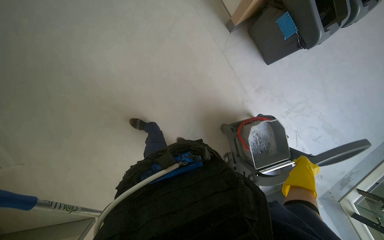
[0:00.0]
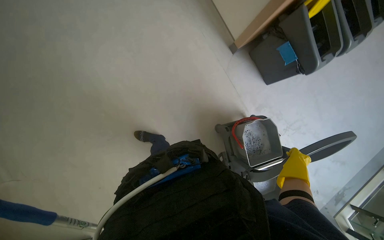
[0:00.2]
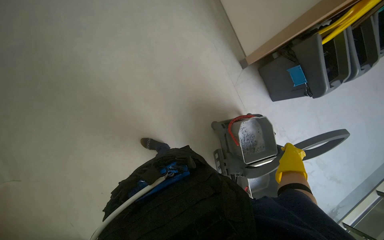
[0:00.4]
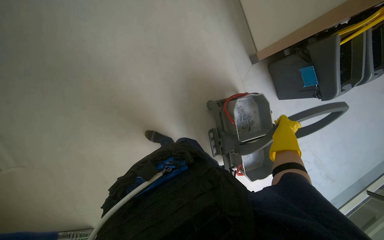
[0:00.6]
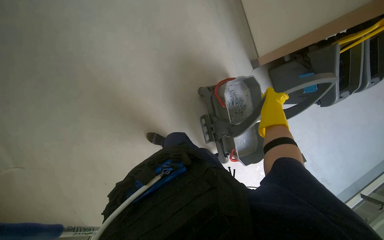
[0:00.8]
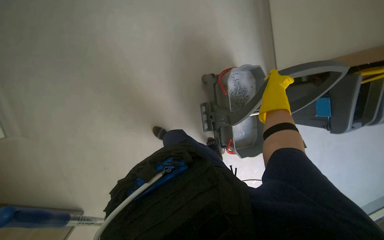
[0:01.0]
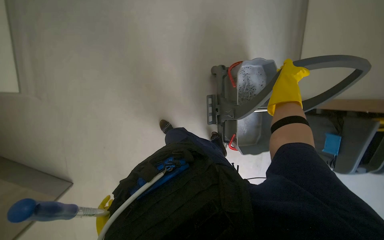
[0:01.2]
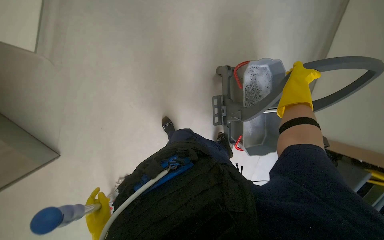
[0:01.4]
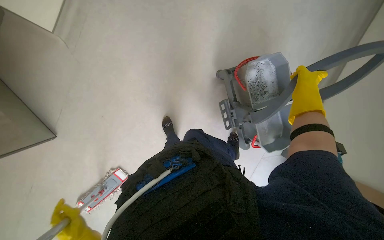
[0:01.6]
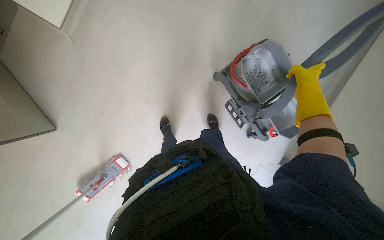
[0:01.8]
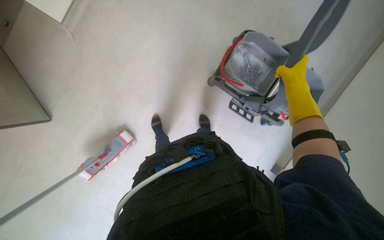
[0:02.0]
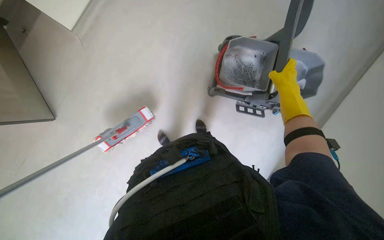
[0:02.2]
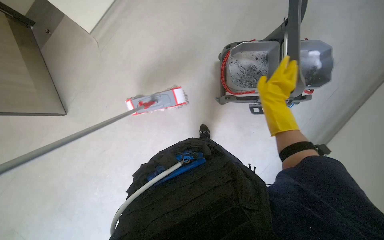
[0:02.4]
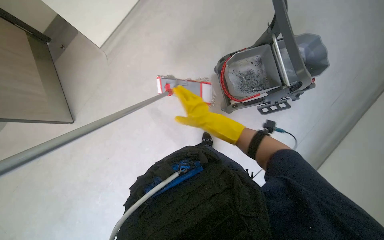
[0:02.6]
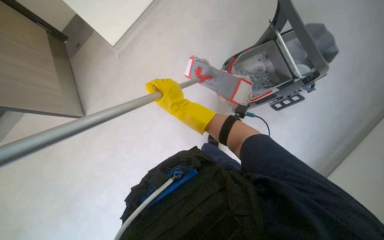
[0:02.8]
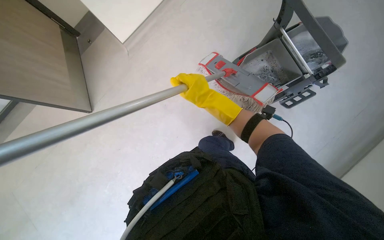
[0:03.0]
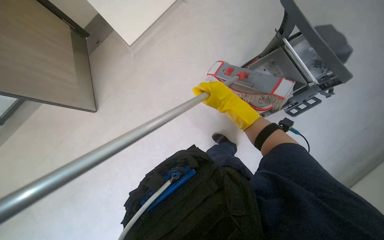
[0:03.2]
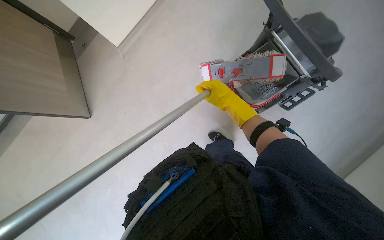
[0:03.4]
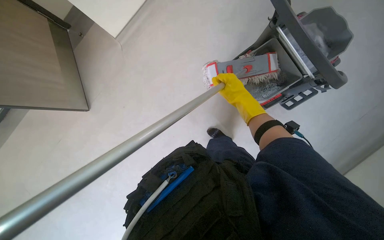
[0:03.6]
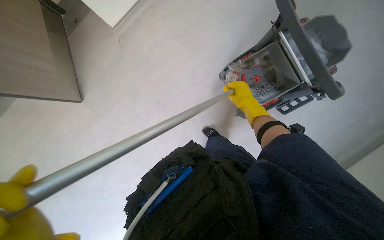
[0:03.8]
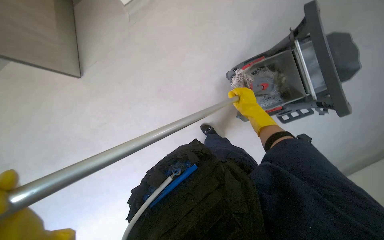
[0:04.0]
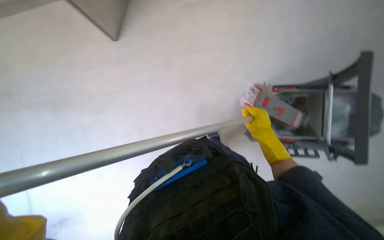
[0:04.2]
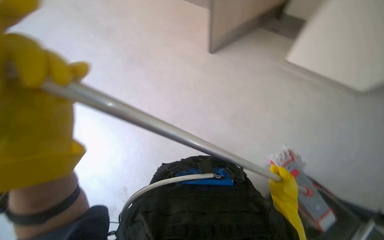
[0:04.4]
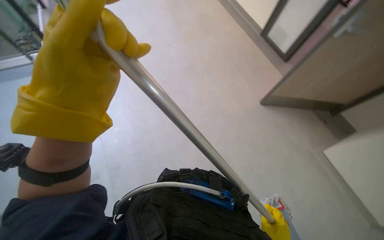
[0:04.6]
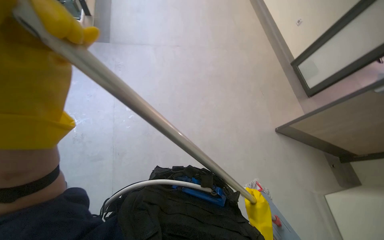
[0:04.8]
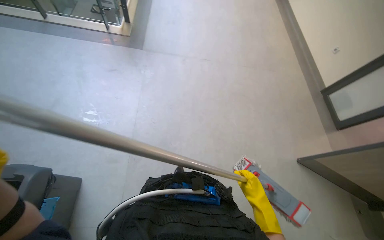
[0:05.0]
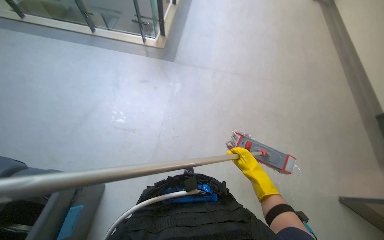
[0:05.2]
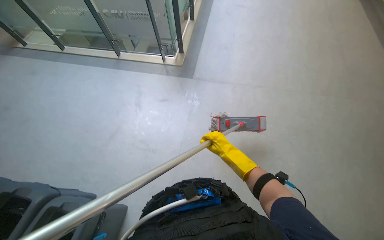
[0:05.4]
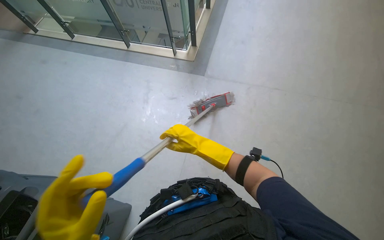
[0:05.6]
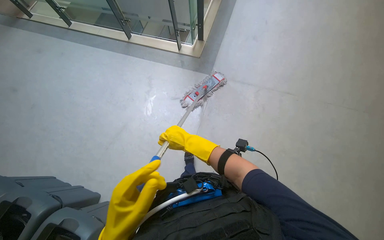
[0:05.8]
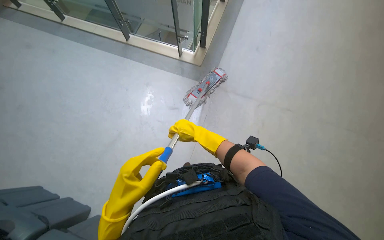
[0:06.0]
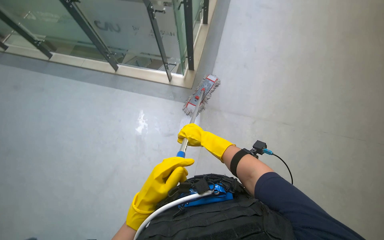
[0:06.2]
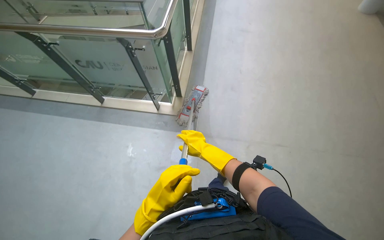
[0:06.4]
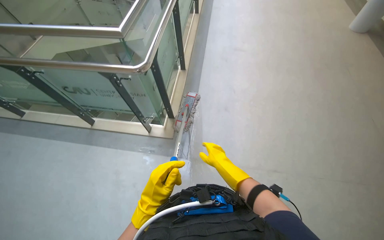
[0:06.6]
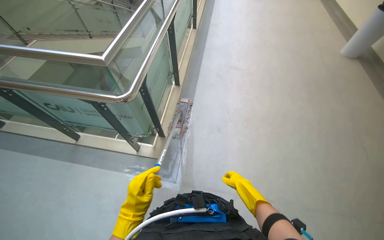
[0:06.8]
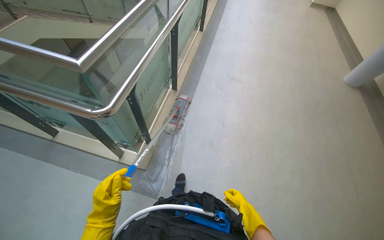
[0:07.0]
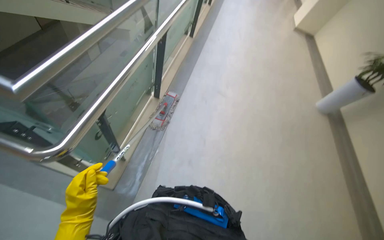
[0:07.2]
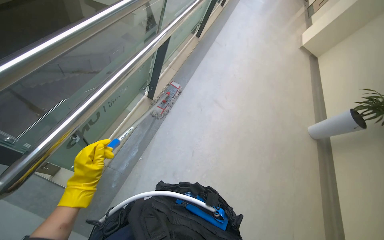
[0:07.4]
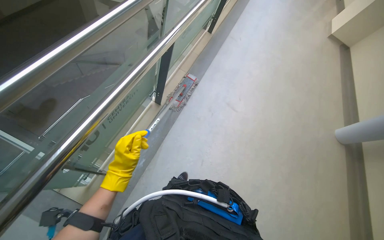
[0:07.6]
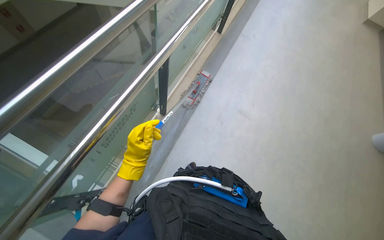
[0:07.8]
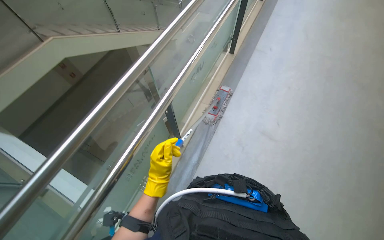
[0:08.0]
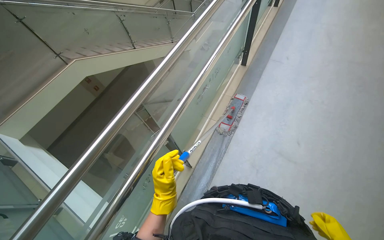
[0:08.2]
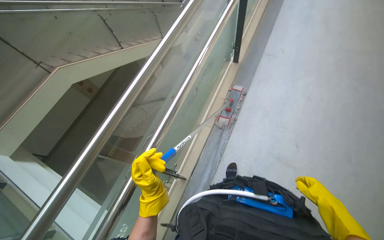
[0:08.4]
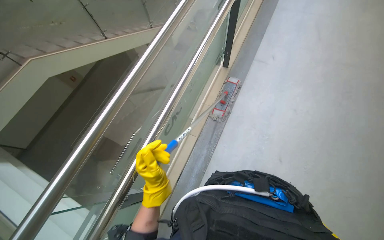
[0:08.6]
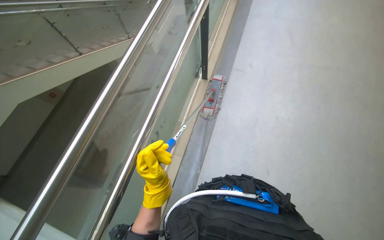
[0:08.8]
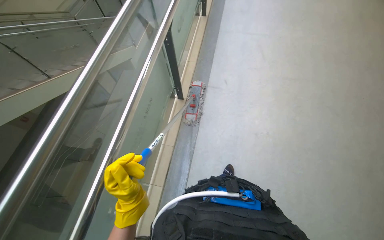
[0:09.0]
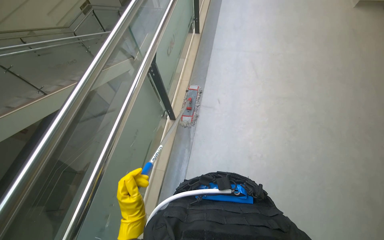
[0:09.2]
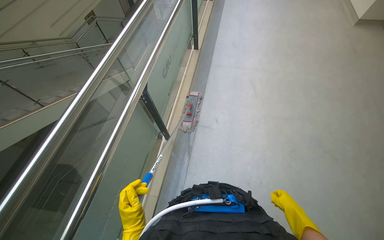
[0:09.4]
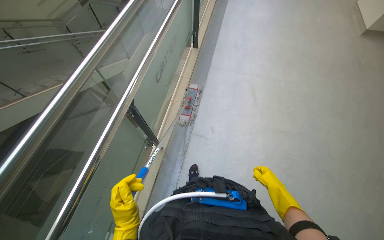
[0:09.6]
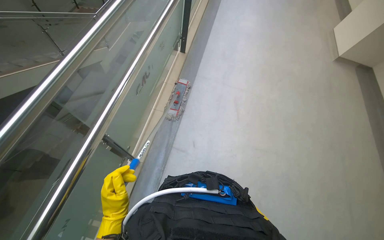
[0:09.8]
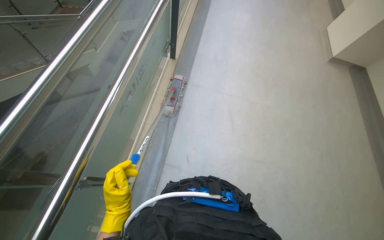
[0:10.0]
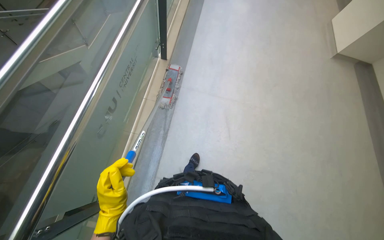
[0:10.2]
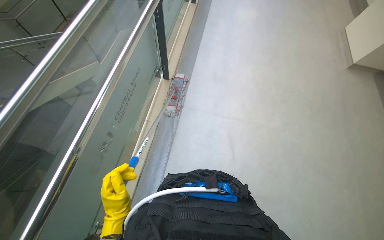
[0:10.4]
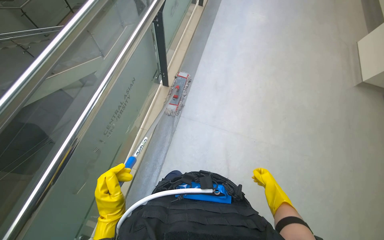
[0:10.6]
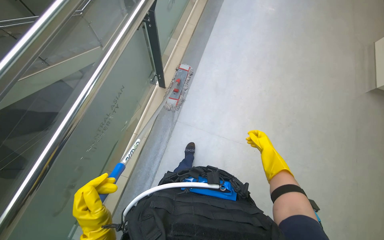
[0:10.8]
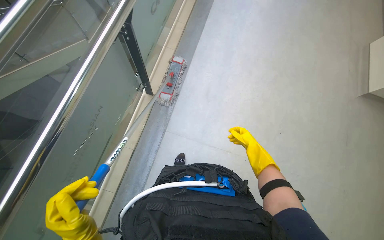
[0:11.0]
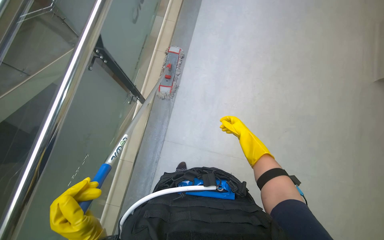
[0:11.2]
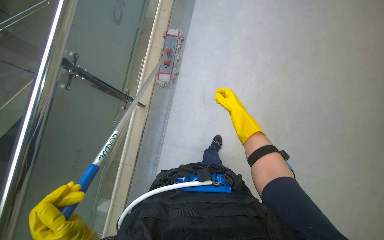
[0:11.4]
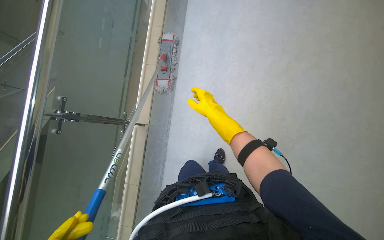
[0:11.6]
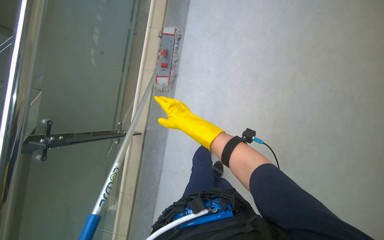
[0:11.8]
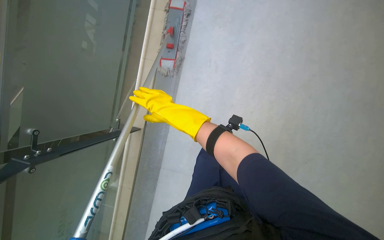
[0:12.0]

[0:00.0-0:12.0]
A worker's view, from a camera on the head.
Job: mopping floor.
The whole recording: Mopping floor. The worker mops the floor with a flat mop, periodically wringing it in the bucket.
0:00.0 to 0:01.6: The camera travels approximately 40 cm.
0:01.6 to 0:03.0: The wearer looks about 15 degrees further upward. The right hand is displaced to the left by about 50 cm.
0:03.0 to 0:04.4: The scene turns approximately 65 degrees clockwise in the picture.
0:04.4 to 0:06.0: The camera is carried some 60 cm. The wearer looks about 50 degrees further to the left.
0:06.0 to 0:07.6: The camera pitches upward, by approximately 15 degrees.
0:07.6 to 0:09.0: The view tips upward by some 15 degrees.
0:10.4 to 0:12.0: The wearer looks about 20 degrees further downward. The right hand moves up the picture and to the left, some 40 cm.

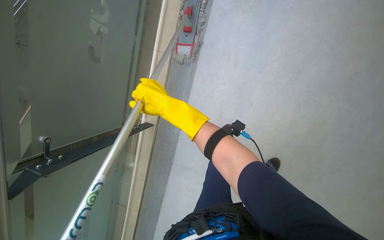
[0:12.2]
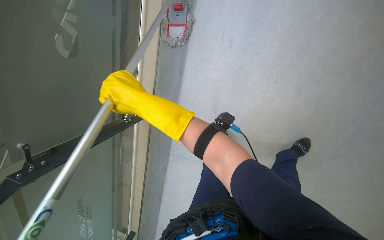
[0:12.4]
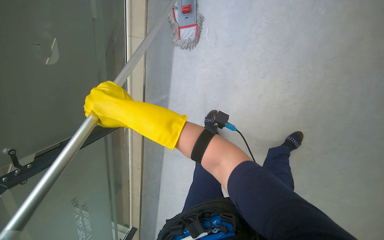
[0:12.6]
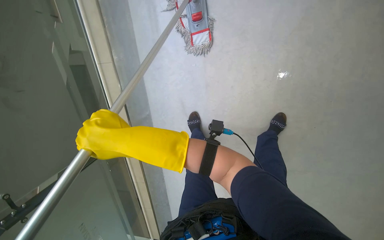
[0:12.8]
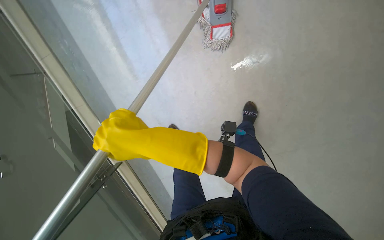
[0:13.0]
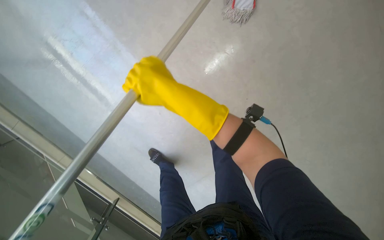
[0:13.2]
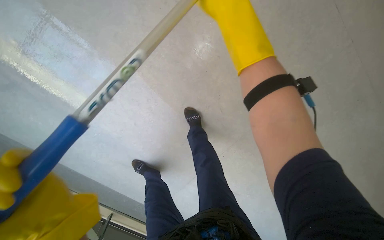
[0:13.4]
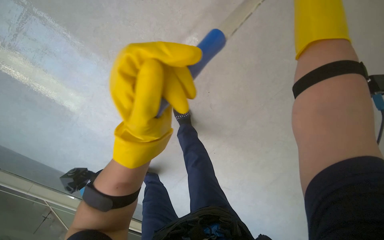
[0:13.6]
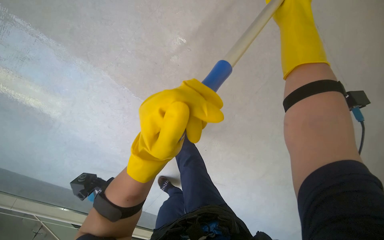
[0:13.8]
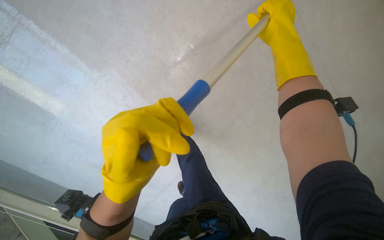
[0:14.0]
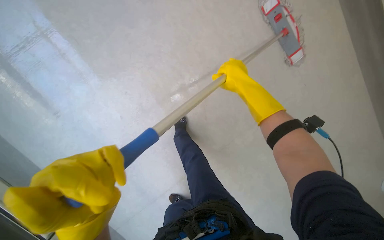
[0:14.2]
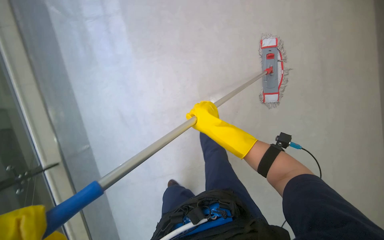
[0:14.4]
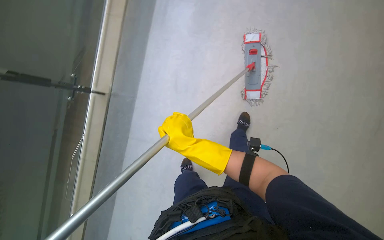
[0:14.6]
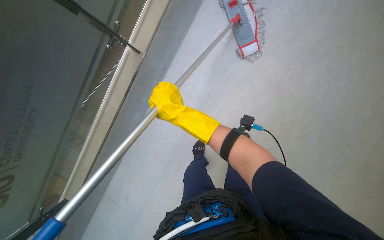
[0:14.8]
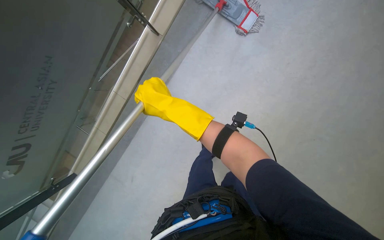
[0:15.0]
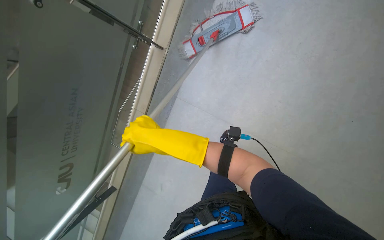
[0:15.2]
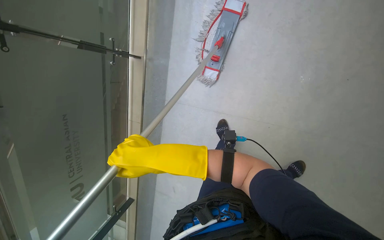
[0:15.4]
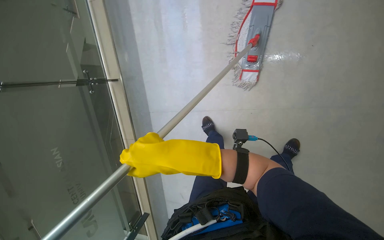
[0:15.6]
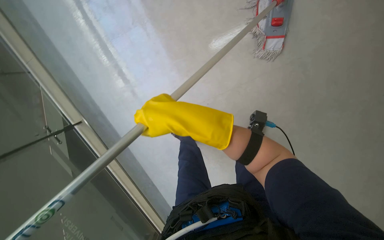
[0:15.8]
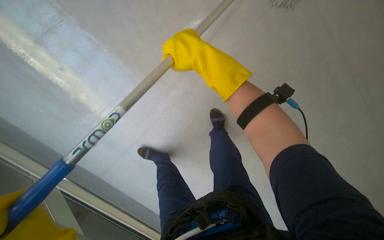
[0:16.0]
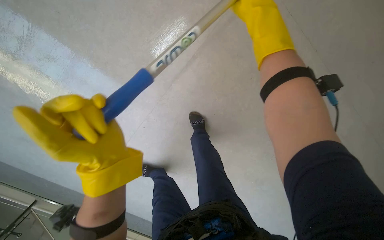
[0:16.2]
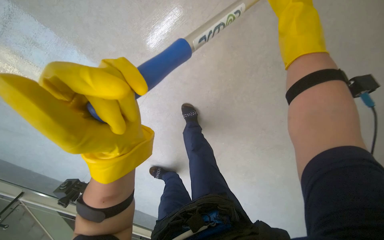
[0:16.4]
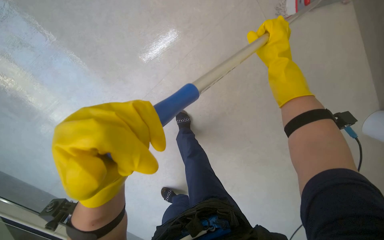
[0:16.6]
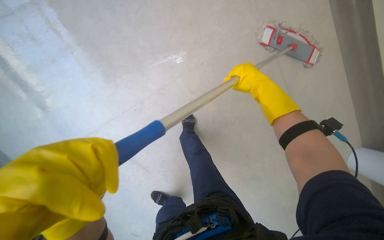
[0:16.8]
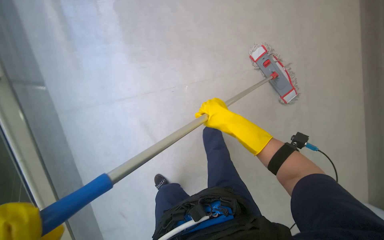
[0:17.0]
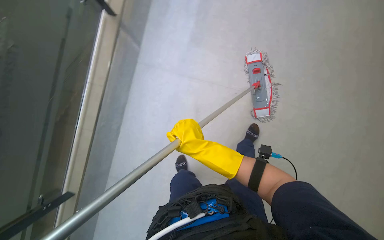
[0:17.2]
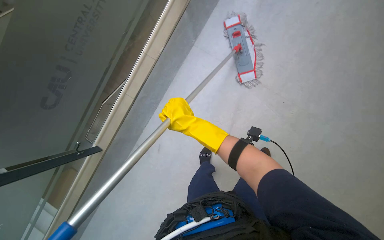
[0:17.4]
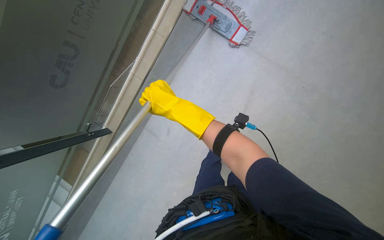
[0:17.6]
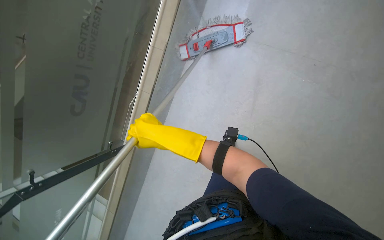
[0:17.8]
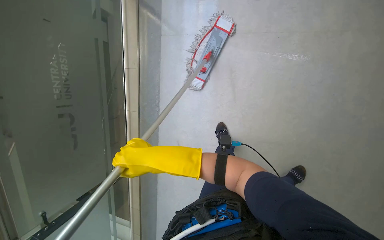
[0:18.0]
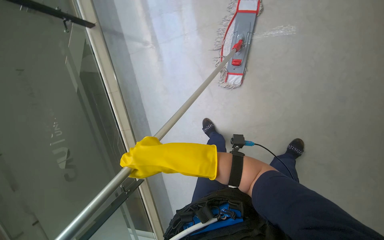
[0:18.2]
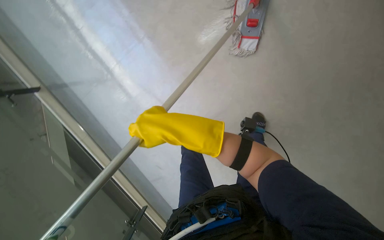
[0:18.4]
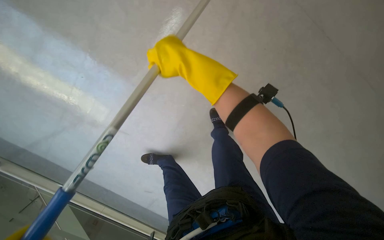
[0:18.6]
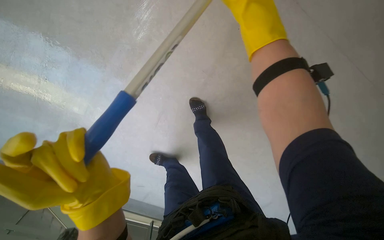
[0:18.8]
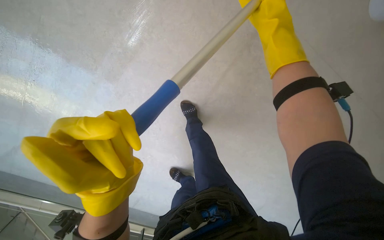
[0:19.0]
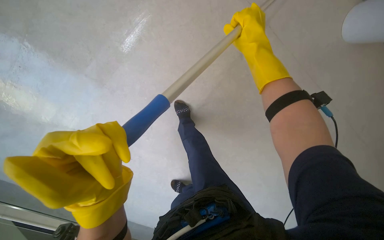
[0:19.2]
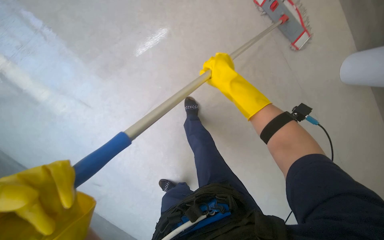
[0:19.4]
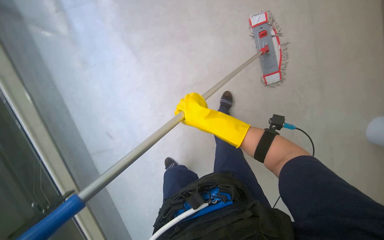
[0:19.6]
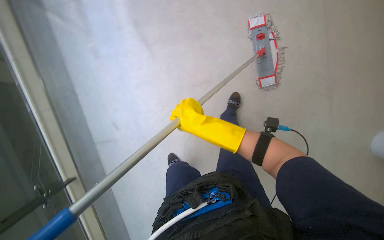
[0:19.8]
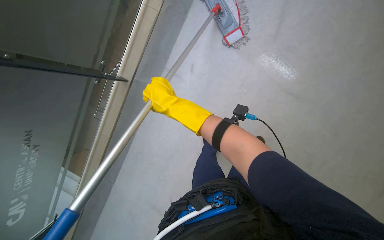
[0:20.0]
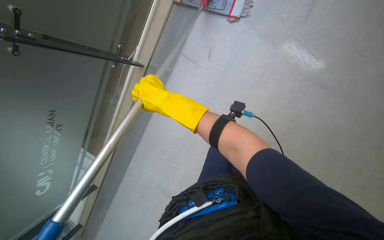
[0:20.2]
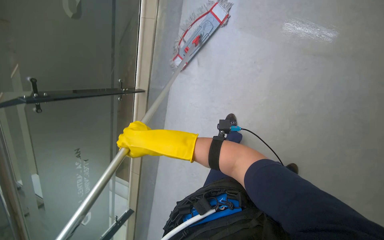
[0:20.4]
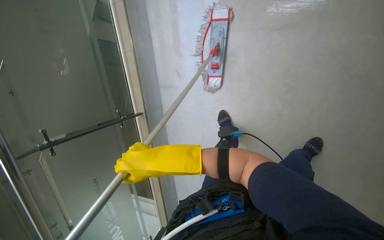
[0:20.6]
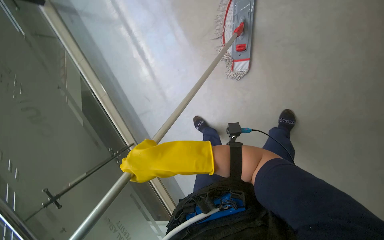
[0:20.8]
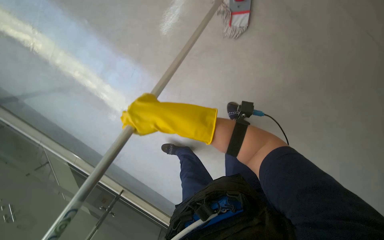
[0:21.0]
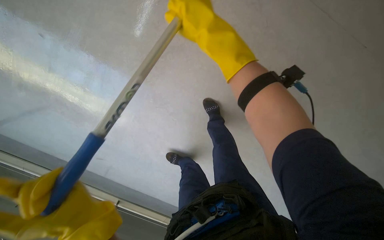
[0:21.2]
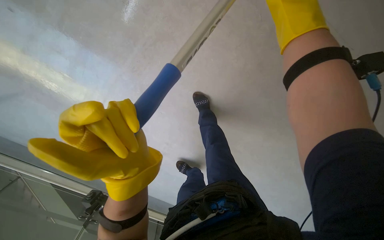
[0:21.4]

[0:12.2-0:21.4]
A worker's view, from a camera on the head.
Job: mopping floor.
The whole recording: Mopping floor. The worker mops the floor with a flat mop, periodically wringing it in the bucket.
0:13.8 to 0:15.2: The camera is carried approximately 50 cm.
0:19.8 to 0:21.4: The scene turns some 25 degrees counterclockwise in the picture. The right hand shifts roughly 50 cm nearer to the camera and to the right.
